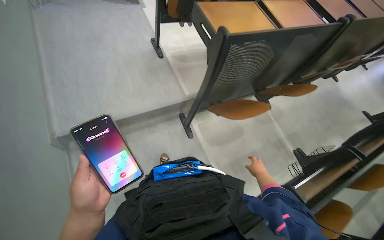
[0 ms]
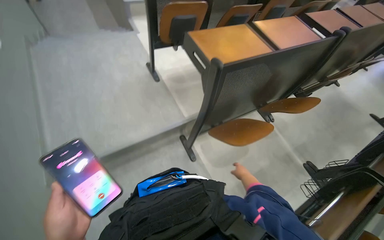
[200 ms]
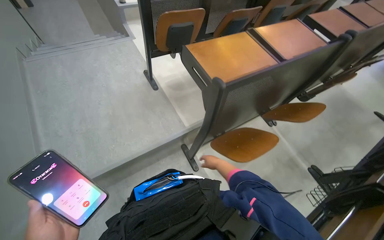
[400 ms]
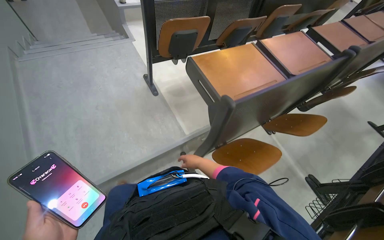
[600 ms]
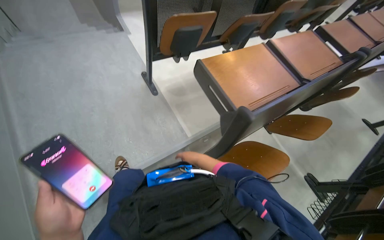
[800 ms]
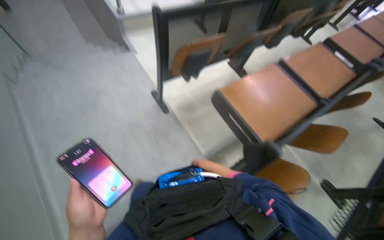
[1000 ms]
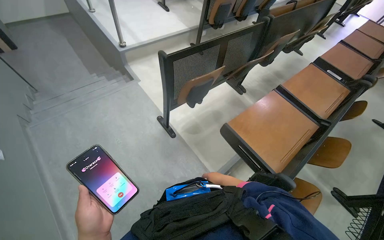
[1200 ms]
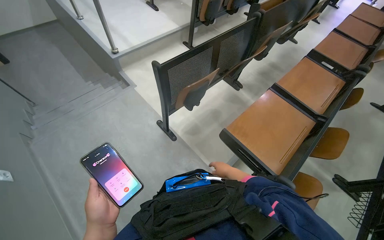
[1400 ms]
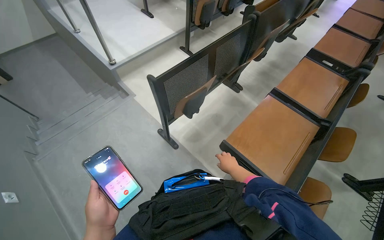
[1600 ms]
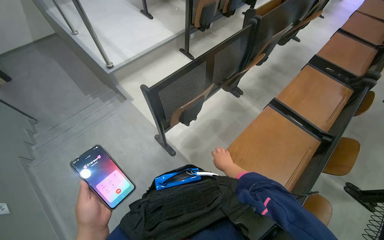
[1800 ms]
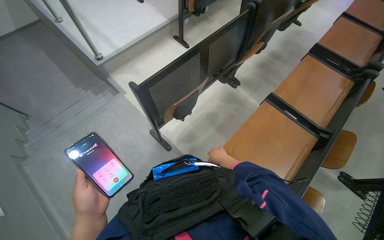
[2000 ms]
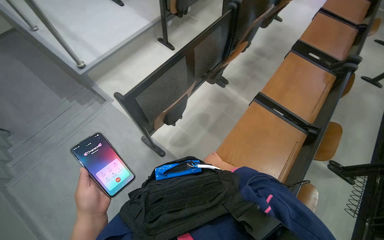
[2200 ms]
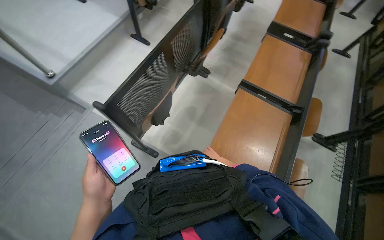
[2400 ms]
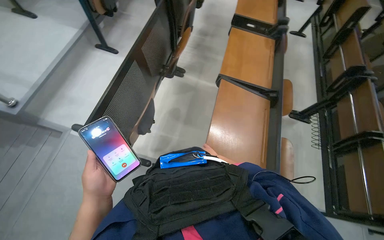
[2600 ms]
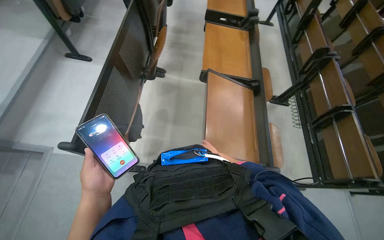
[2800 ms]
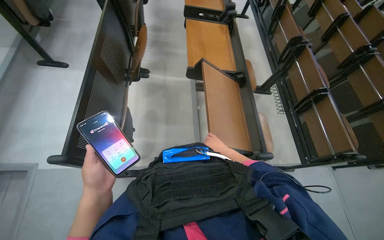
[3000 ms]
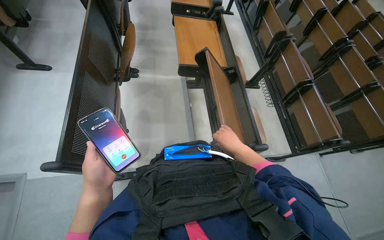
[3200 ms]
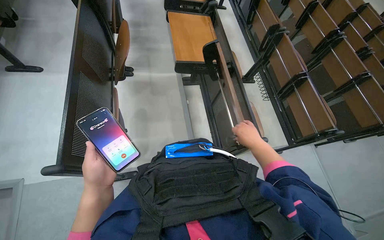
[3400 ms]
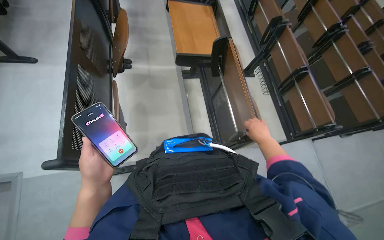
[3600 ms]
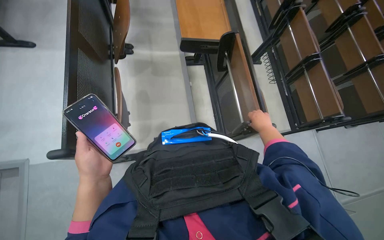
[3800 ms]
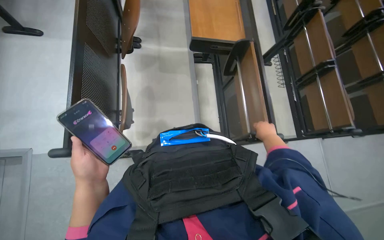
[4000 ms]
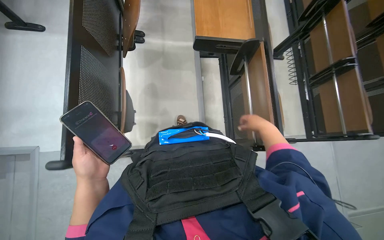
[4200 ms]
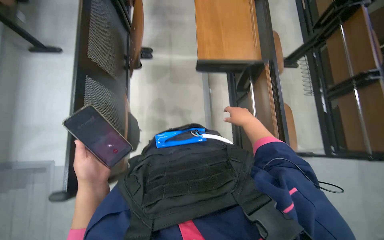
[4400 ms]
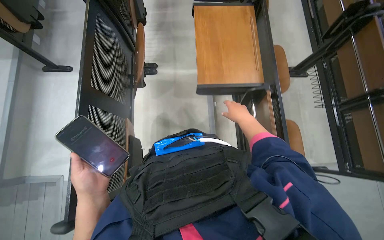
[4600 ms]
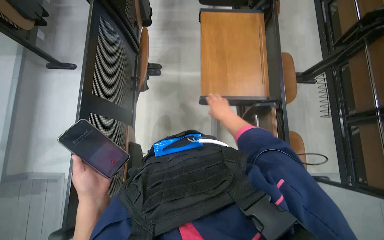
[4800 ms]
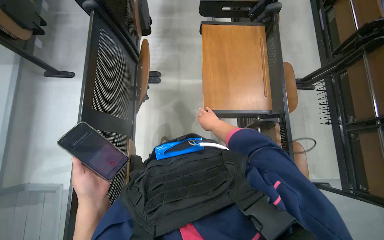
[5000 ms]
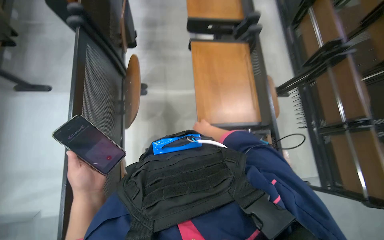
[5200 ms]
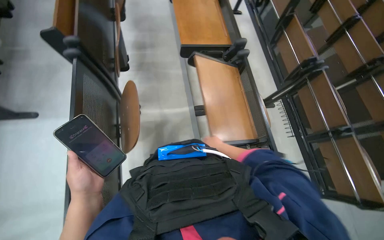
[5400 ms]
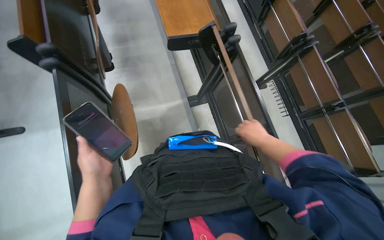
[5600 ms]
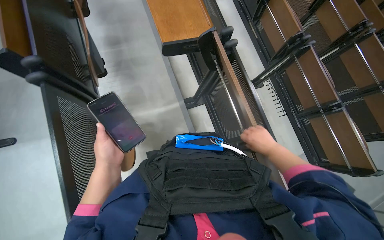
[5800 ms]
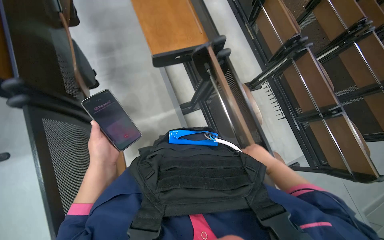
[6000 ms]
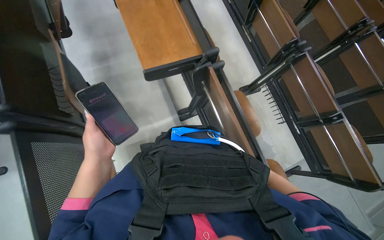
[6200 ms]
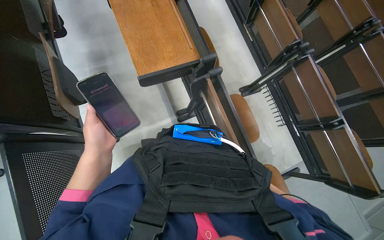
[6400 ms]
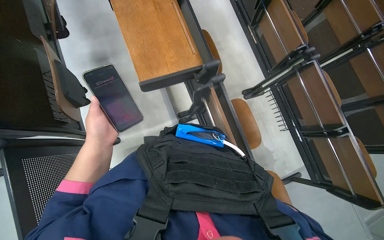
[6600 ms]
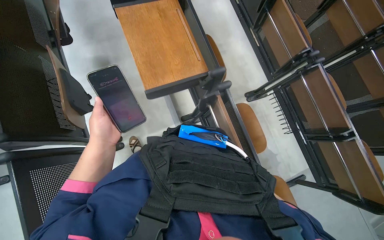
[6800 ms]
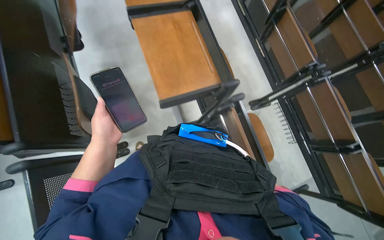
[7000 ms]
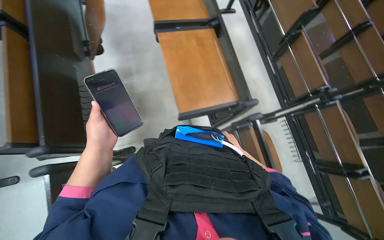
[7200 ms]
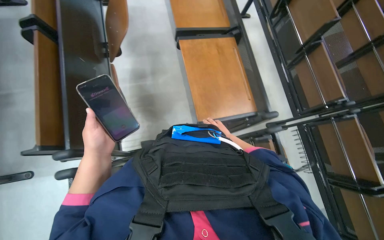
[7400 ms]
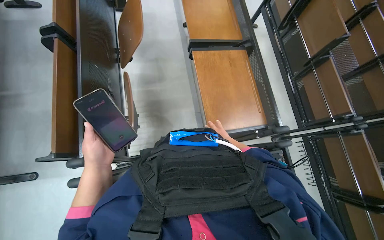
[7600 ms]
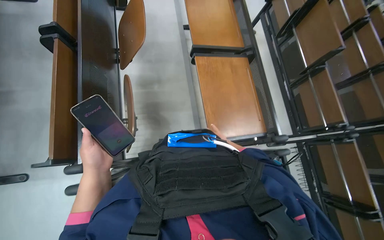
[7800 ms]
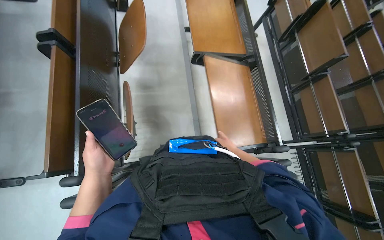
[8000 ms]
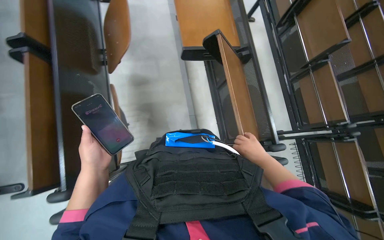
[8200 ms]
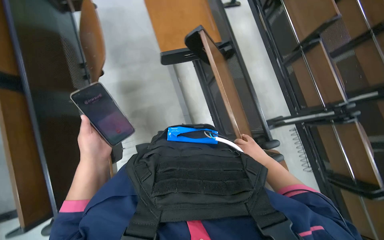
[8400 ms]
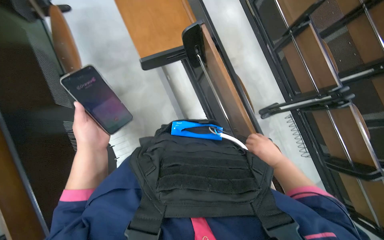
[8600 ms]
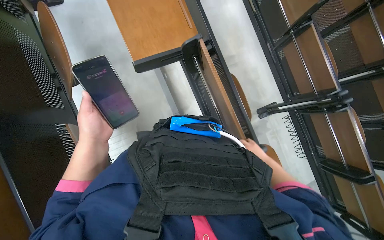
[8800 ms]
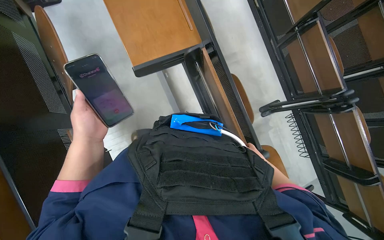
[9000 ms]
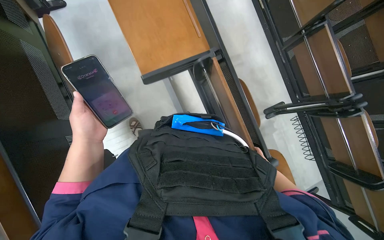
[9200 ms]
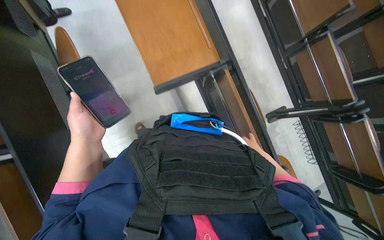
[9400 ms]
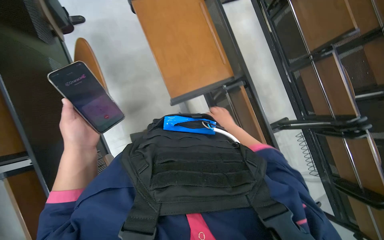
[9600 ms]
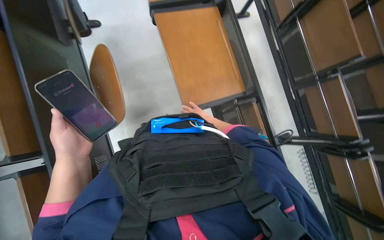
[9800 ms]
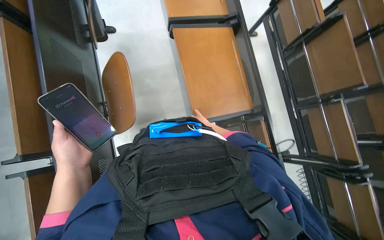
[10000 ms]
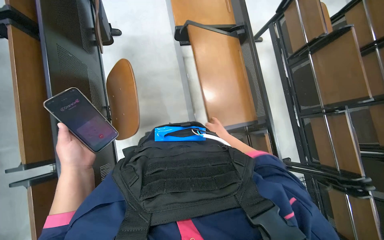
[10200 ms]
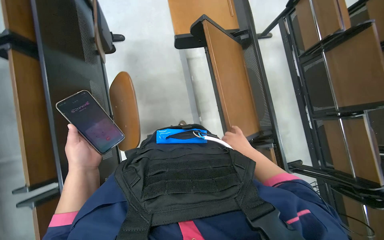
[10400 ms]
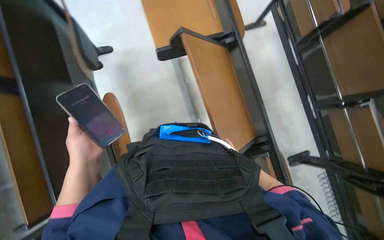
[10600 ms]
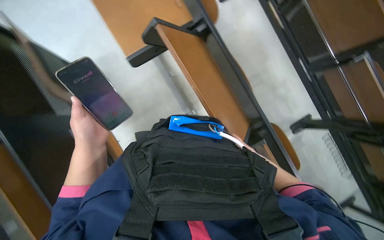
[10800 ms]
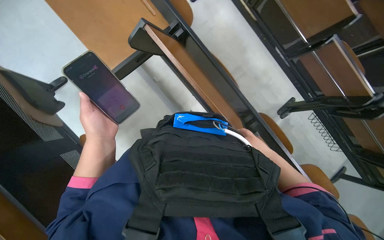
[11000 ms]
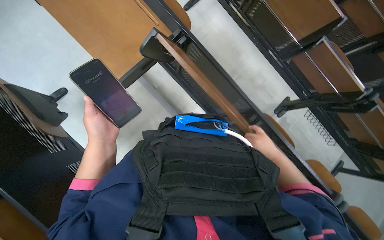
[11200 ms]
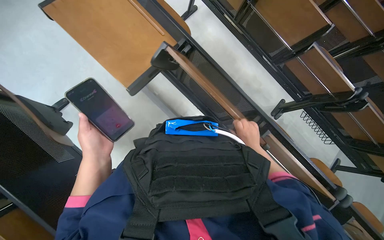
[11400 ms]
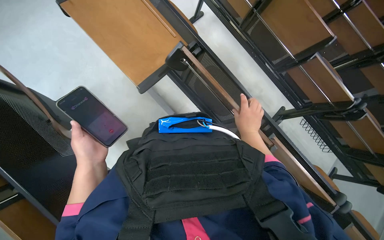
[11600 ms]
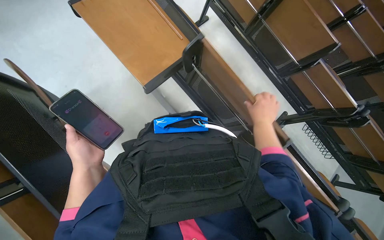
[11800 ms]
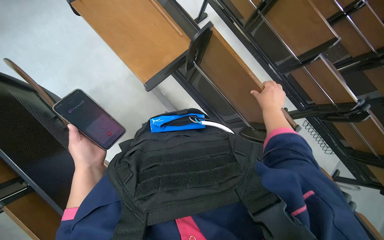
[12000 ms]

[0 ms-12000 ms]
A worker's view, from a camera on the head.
Job: organizing items.
The whole recording: Folding down desks in lecture hall. The worker folds down the desks in the lecture hall.
0 ms to 1600 ms: The camera is carried roughly 70 cm.
1600 ms to 3000 ms: The head turns to the right by about 50 degrees.
3000 ms to 4400 ms: The right hand goes about 15 cm up the picture and nearer to the camera.
4400 ms to 6000 ms: The camera is carried roughly 40 cm.
6000 ms to 7600 ms: The wearer moves approximately 50 cm.
7600 ms to 9000 ms: The camera pitches downward, by approximately 15 degrees. The left hand heads up the picture, covering approximately 40 cm. The right hand swings nearer and farther, some 25 cm each way, with 2 reversals.
9000 ms to 10400 ms: The right hand goes roughly 35 cm to the left.
10400 ms to 12000 ms: Everything in view rotates some 30 degrees counterclockwise.

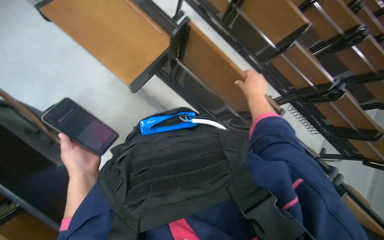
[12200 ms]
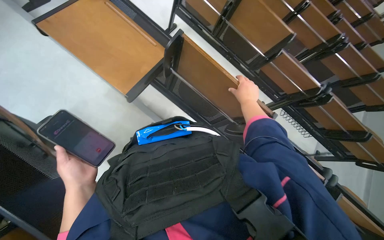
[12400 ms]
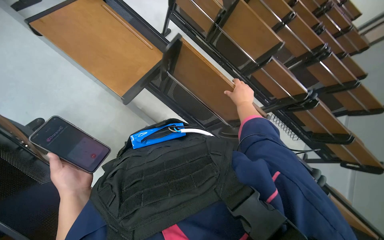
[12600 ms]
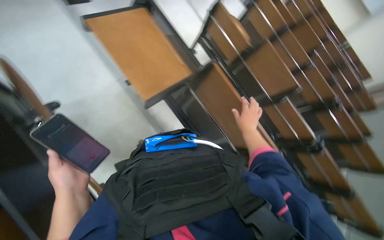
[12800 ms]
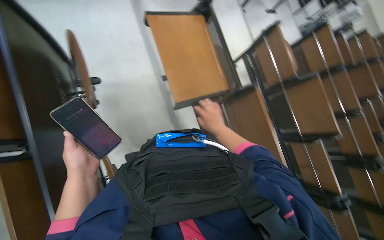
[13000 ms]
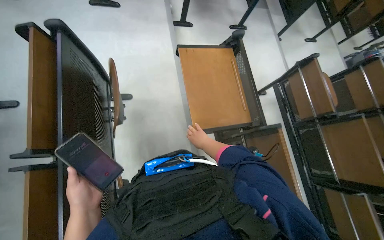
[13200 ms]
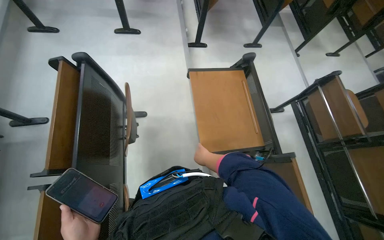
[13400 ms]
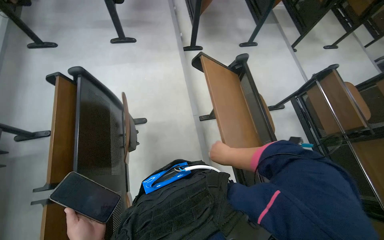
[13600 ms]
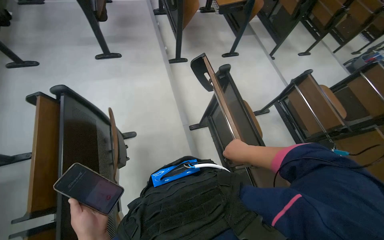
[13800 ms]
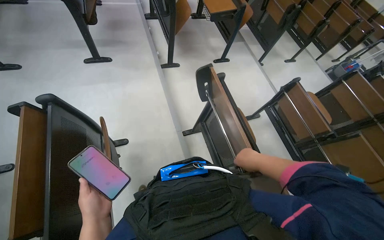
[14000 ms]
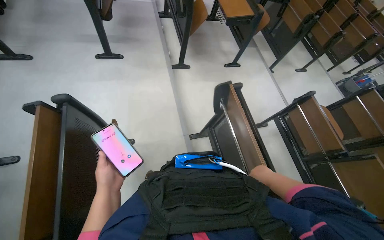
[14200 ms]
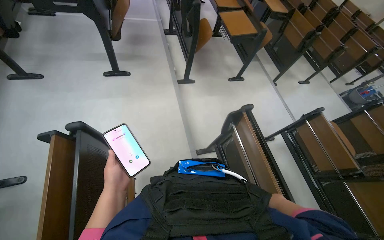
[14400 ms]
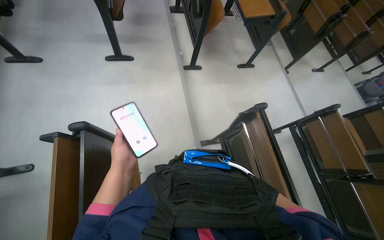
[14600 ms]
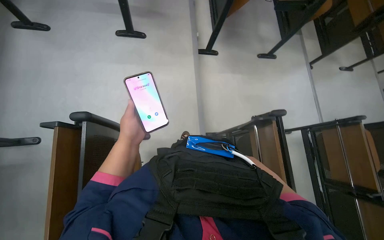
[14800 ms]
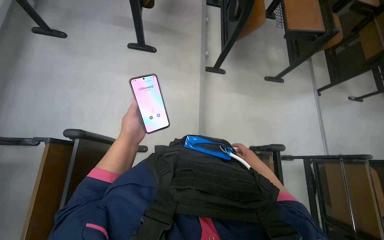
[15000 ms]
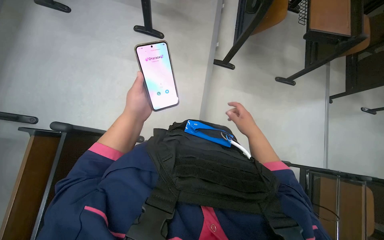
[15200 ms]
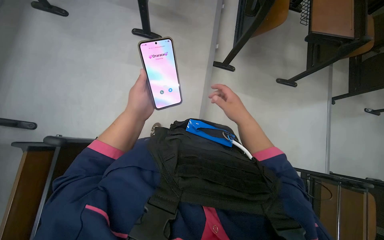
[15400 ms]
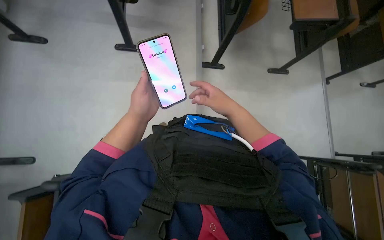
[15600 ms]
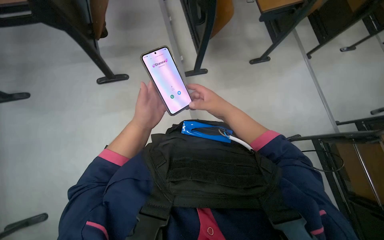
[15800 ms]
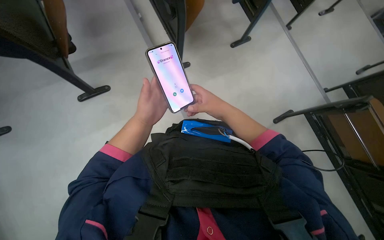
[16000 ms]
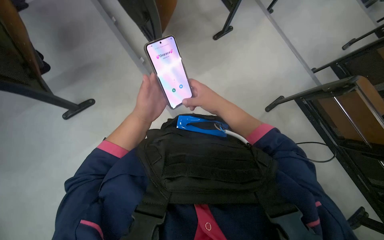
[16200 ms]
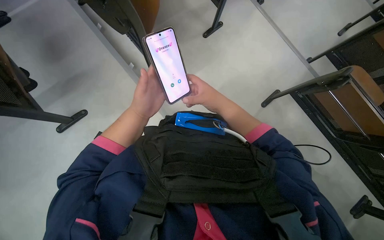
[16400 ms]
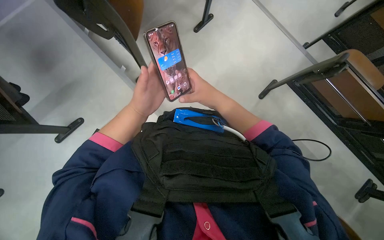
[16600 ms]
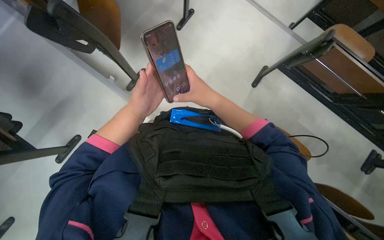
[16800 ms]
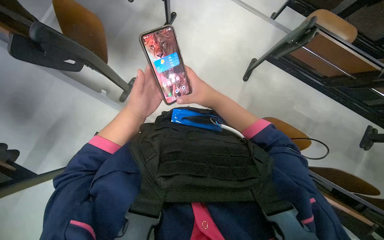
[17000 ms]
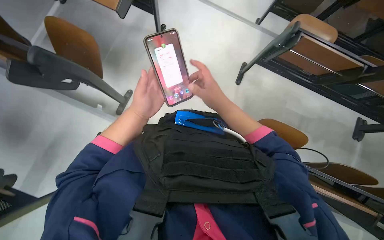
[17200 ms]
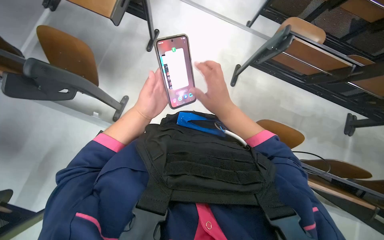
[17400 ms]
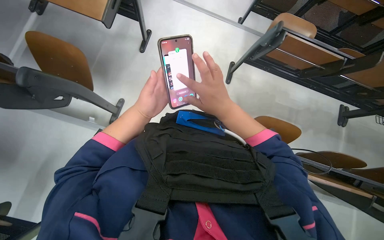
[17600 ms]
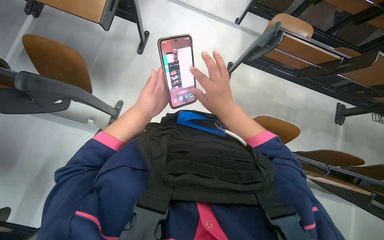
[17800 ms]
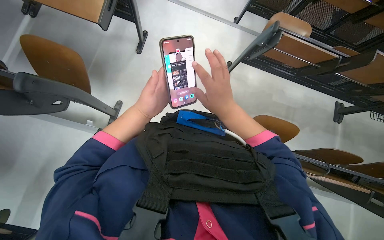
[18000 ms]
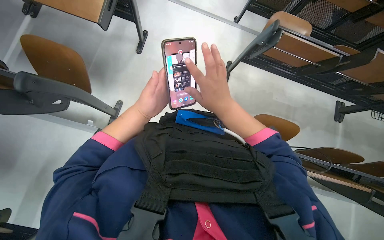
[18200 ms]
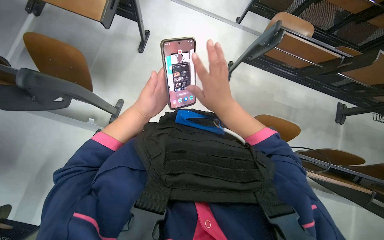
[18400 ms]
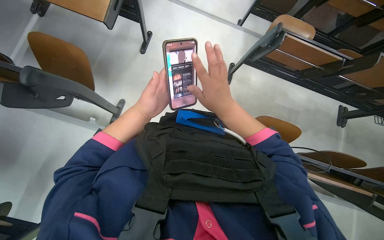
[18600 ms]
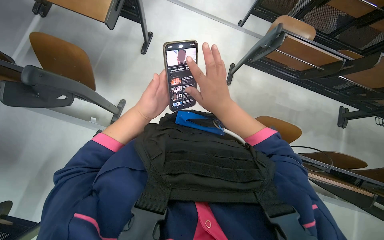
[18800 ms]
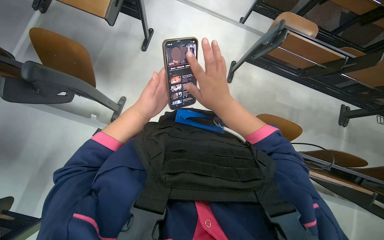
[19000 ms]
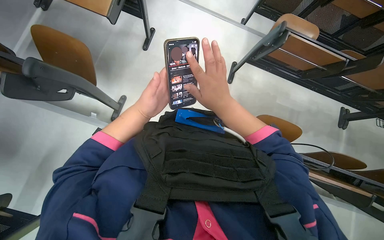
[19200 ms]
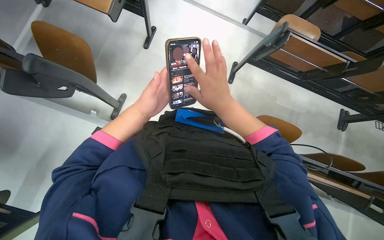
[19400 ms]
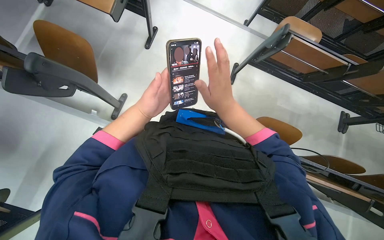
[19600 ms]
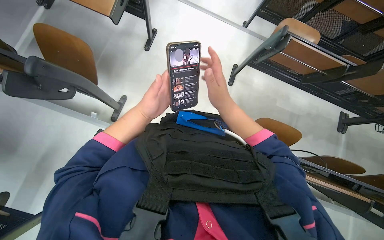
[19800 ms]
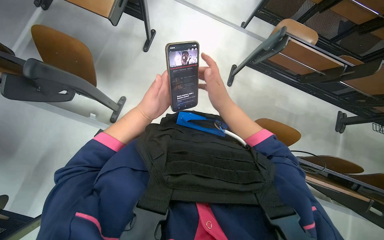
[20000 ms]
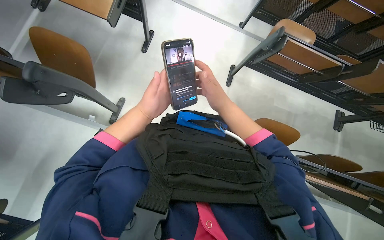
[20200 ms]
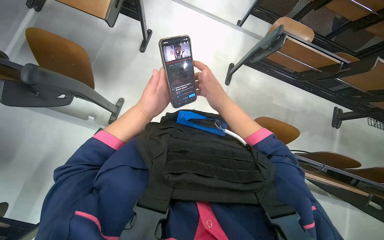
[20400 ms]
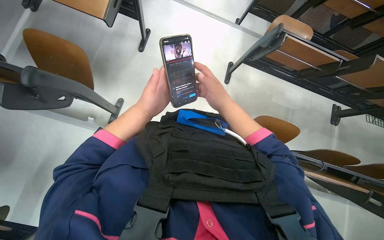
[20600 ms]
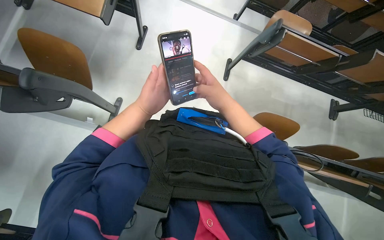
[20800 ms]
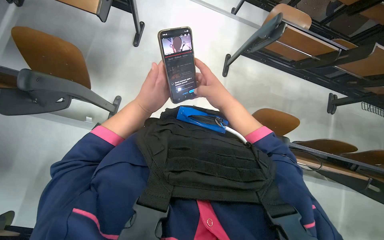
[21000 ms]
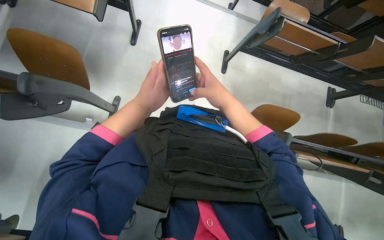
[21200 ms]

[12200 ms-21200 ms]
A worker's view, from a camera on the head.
Job: organizing items.
The whole recording: Folding down desks in lecture hall. The worker folds down the desks in the lecture hall.
12200 ms to 13800 ms: The wearer looks roughly 25 degrees further to the left. The camera pitches upward, by approximately 30 degrees.
13800 ms to 15200 ms: The wearer moves approximately 50 cm.
15200 ms to 16600 ms: The scene turns approximately 35 degrees counterclockwise in the picture.
16600 ms to 18200 ms: Everything in view rotates approximately 30 degrees counterclockwise.
18200 ms to 21200 ms: The hands make small movements and keep their place.
